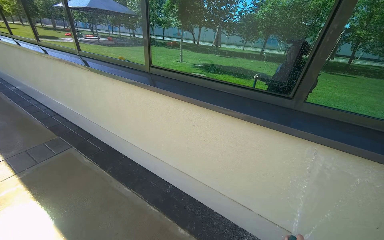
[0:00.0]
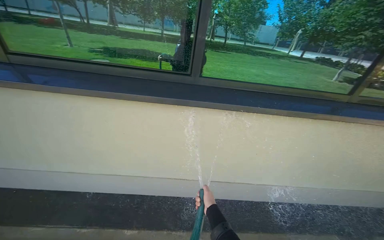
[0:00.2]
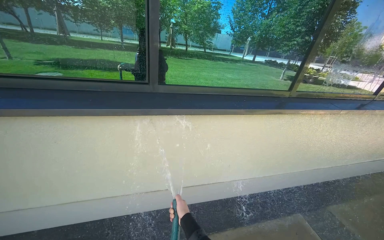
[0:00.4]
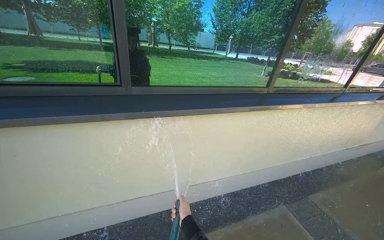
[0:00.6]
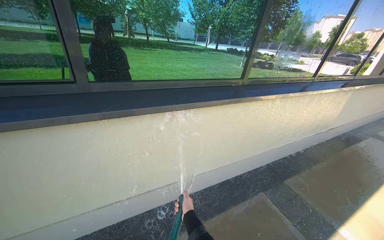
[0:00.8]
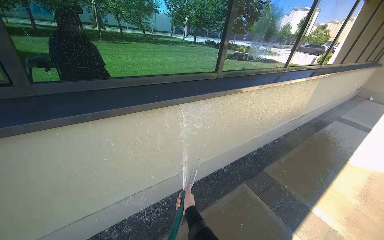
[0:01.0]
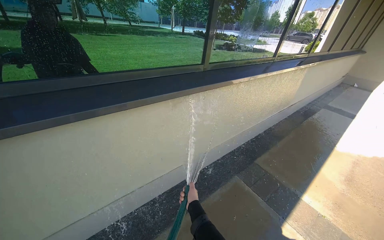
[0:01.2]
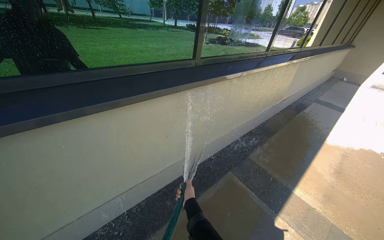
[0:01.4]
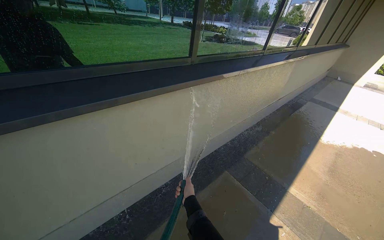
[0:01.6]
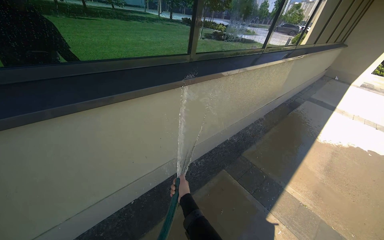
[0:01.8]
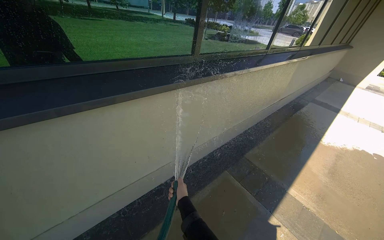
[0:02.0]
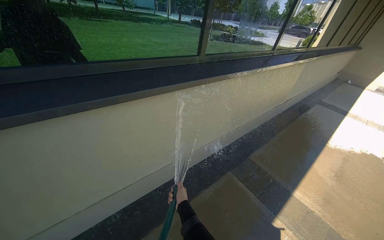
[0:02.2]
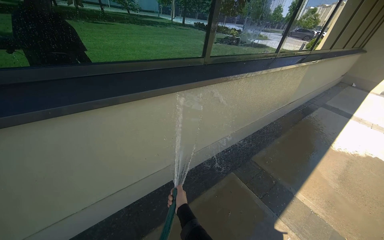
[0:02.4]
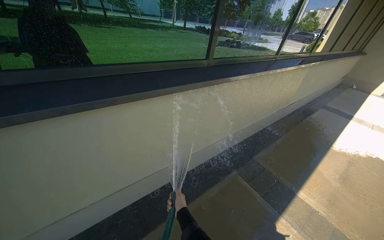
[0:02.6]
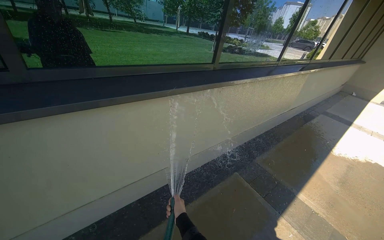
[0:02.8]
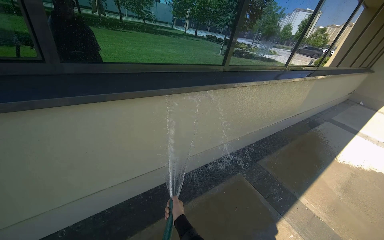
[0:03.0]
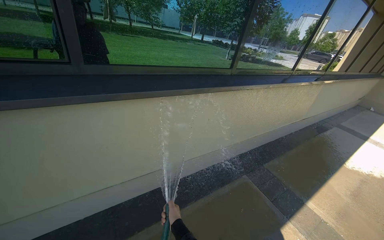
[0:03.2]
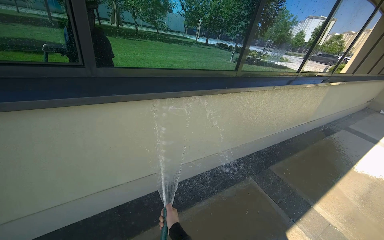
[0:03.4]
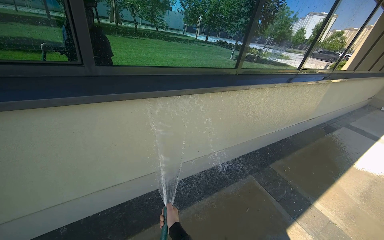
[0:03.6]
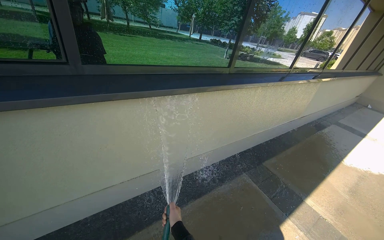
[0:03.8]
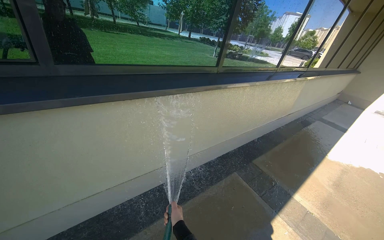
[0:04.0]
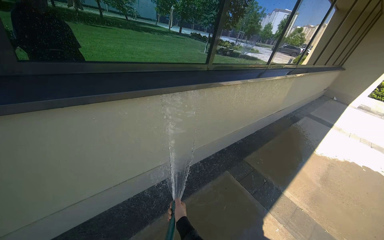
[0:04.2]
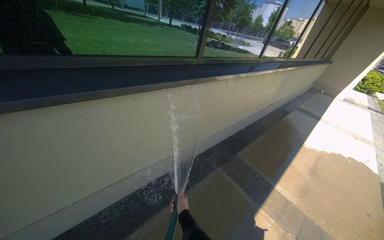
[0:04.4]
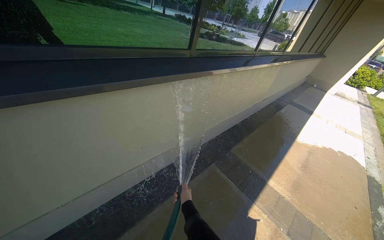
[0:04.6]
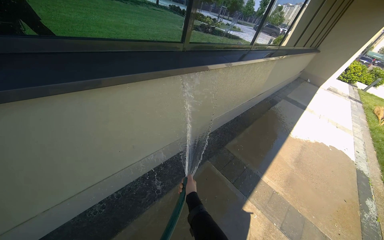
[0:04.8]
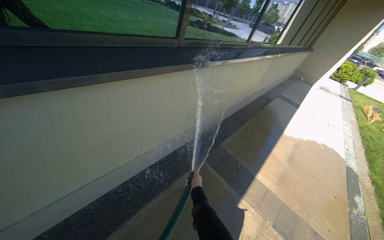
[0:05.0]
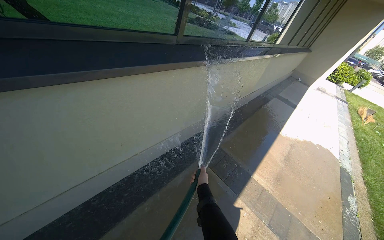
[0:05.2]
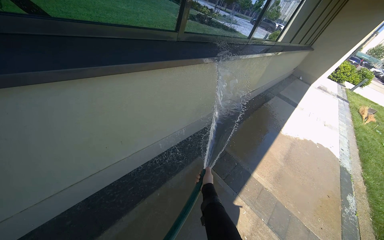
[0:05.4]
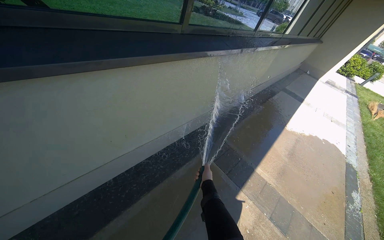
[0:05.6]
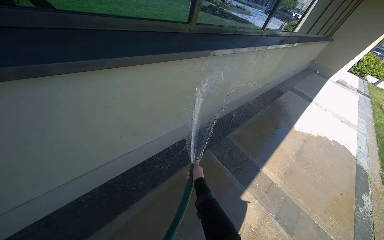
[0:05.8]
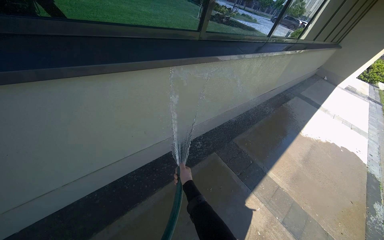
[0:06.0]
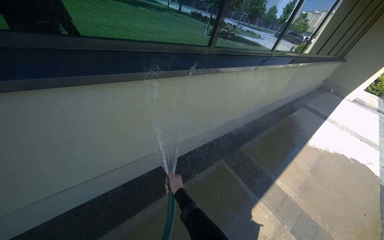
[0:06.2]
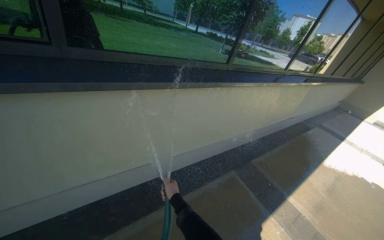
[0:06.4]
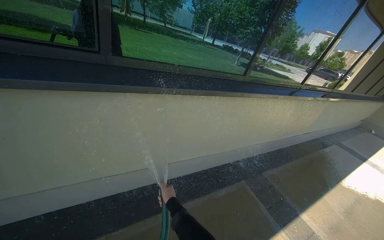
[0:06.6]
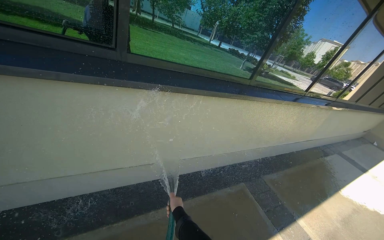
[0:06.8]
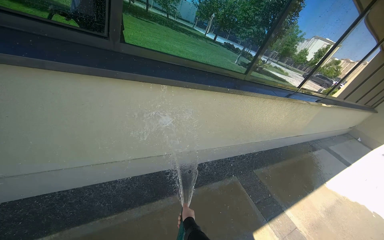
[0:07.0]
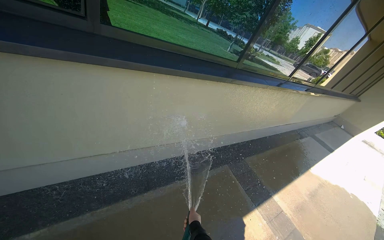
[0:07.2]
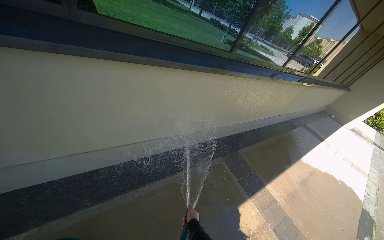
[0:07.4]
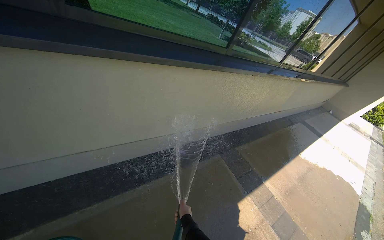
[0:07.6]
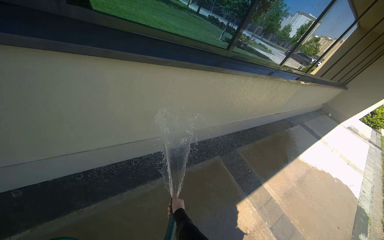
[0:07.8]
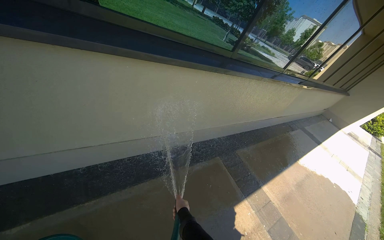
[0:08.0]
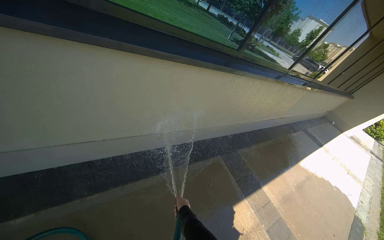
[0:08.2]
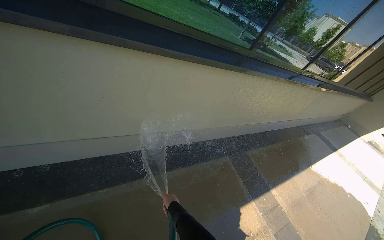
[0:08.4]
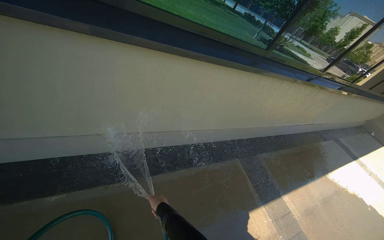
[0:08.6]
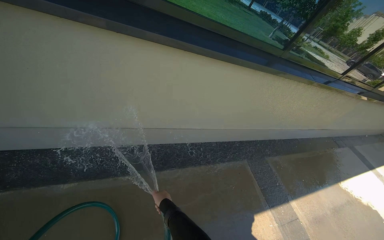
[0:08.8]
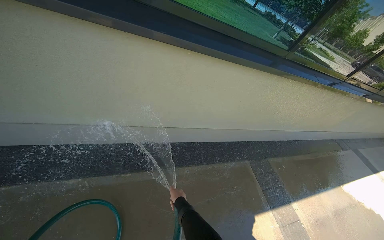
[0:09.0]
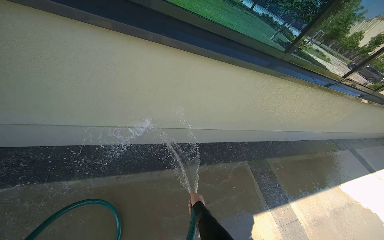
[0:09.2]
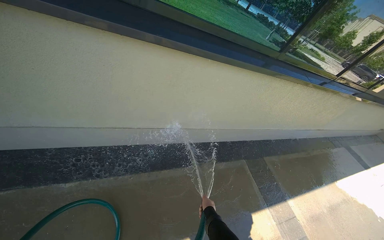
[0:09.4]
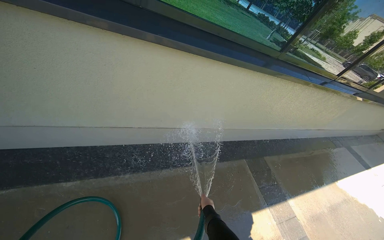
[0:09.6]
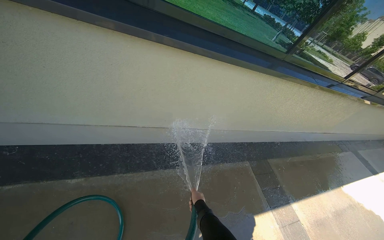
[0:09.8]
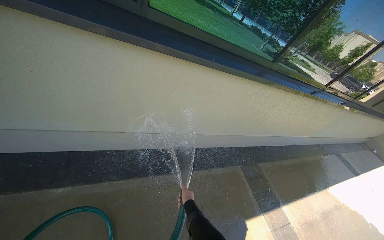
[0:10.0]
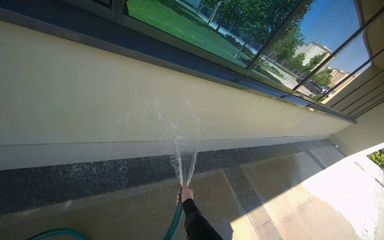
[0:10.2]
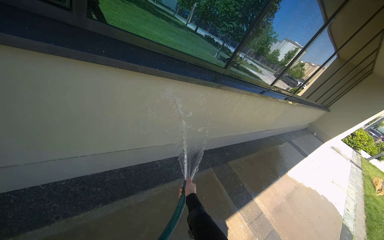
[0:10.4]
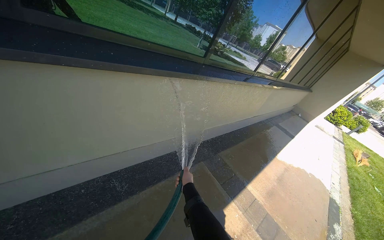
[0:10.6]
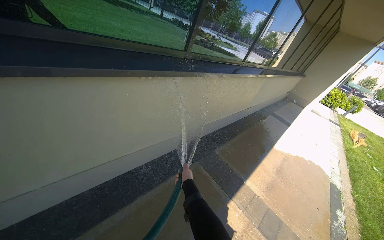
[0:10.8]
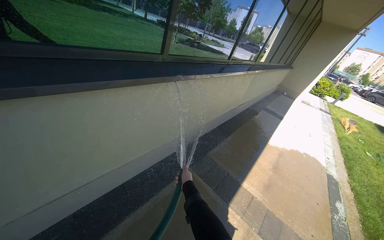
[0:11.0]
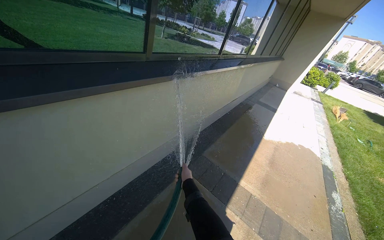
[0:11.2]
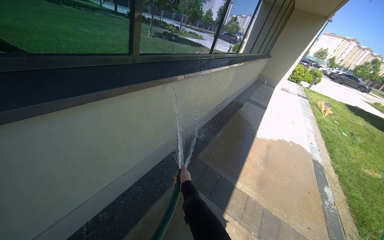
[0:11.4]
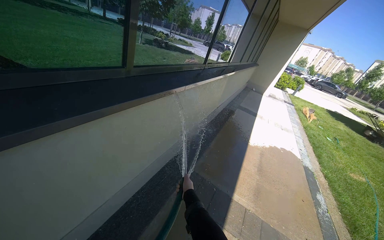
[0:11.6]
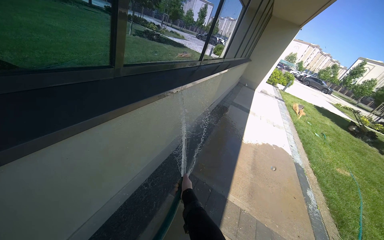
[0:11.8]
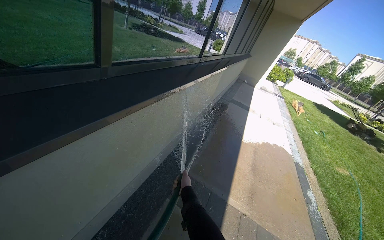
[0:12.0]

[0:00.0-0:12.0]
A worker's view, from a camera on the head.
Job: wiping surfaces.
The whole recording: Spraying water on sidewalk. The worker sprays water onto the sidewalk with a hose.
0:00.0 to 0:01.6: The head travels roughly 60 cm. The head turns to the right by approximately 65 degrees. The view tilts some 10 degrees downward.
0:01.6 to 0:03.0: The right hand shifts roughly 25 cm nearer to the camera.
0:04.4 to 0:06.0: The right hand moves up the picture, roughly 10 cm.
0:06.0 to 0:07.6: The right hand travels down the picture by about 20 cm.
0:07.6 to 0:09.0: The head rotates approximately 15 degrees to the left.
0:09.0 to 0:10.4: The right hand heads to the right, covering approximately 20 cm.
0:10.4 to 0:12.0: The head travels approximately 90 cm. The head rotates some 30 degrees to the right.

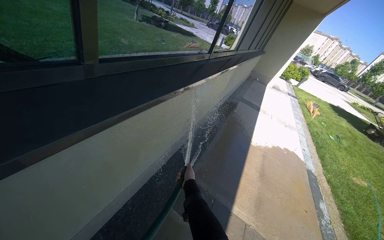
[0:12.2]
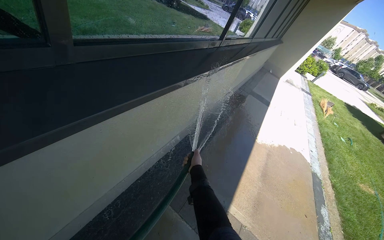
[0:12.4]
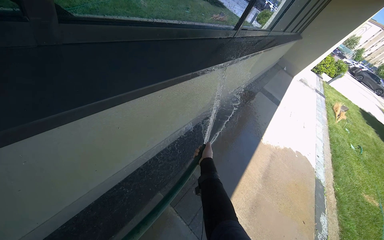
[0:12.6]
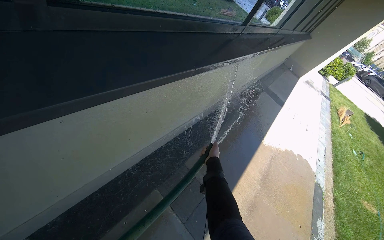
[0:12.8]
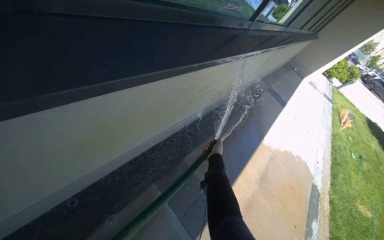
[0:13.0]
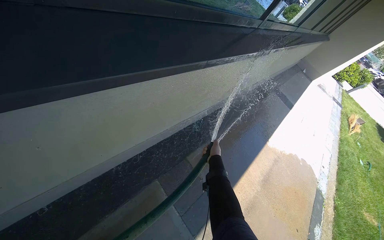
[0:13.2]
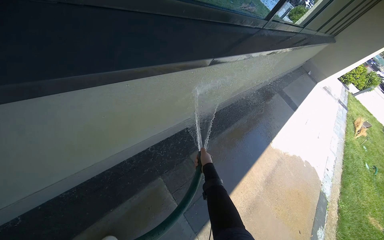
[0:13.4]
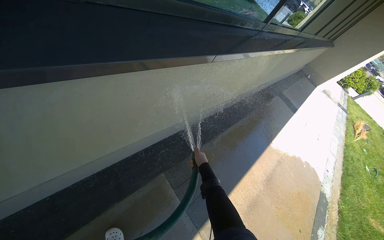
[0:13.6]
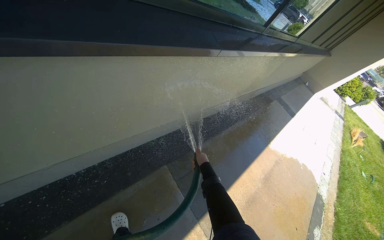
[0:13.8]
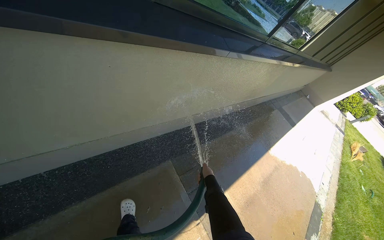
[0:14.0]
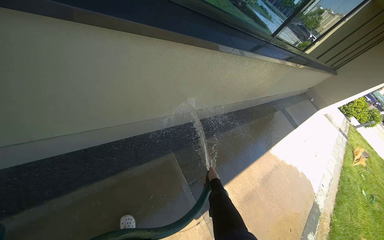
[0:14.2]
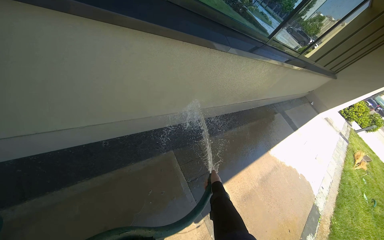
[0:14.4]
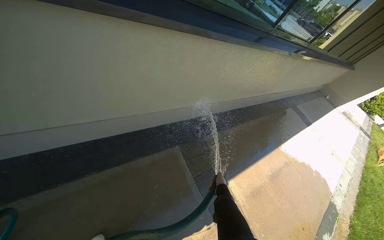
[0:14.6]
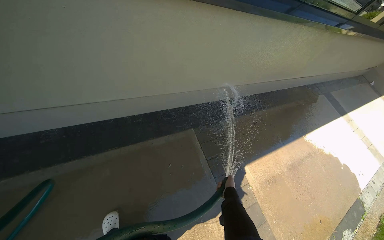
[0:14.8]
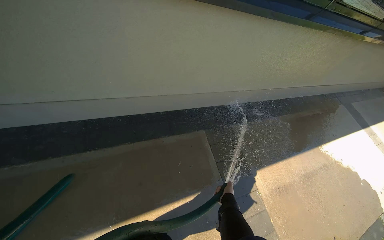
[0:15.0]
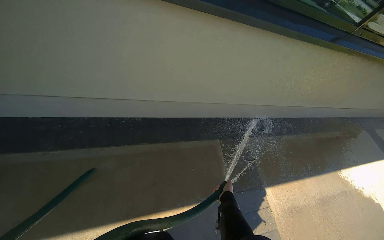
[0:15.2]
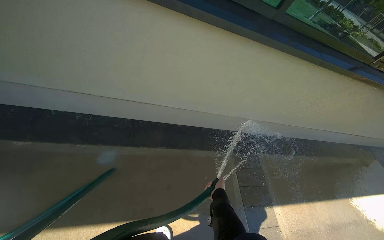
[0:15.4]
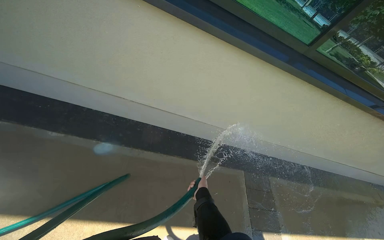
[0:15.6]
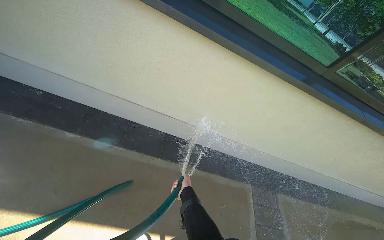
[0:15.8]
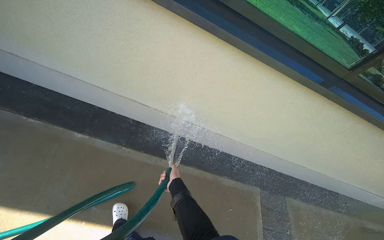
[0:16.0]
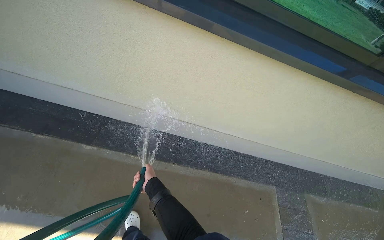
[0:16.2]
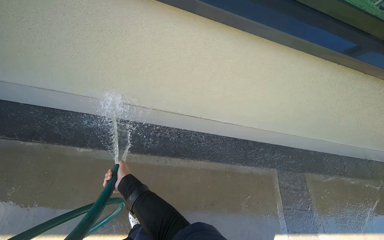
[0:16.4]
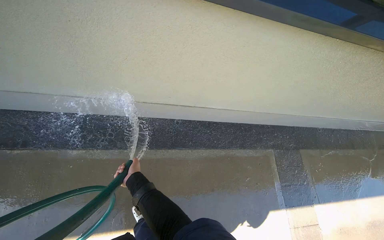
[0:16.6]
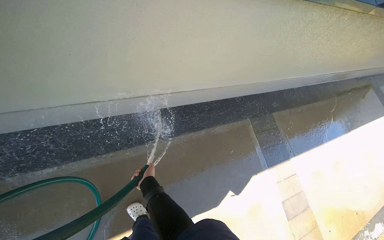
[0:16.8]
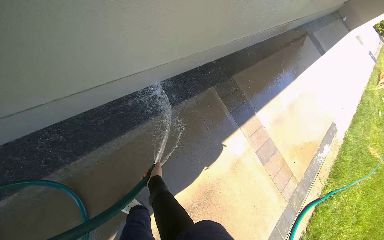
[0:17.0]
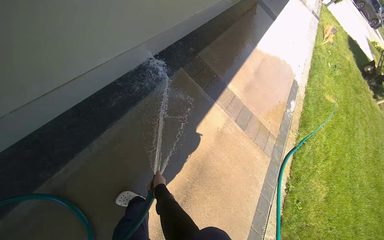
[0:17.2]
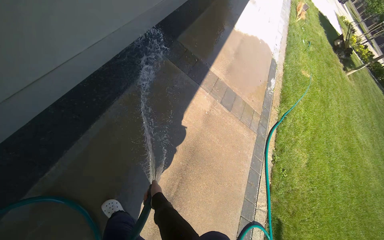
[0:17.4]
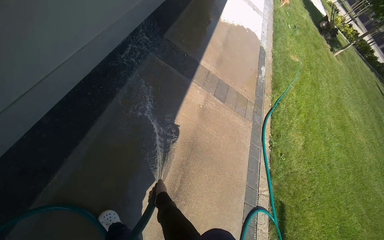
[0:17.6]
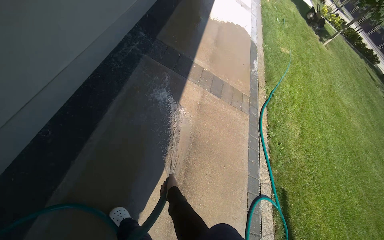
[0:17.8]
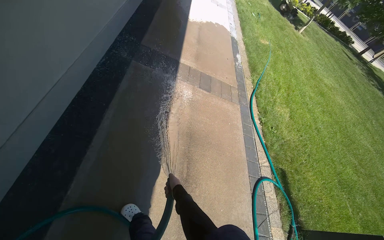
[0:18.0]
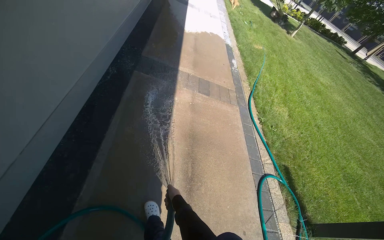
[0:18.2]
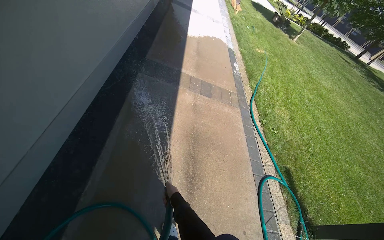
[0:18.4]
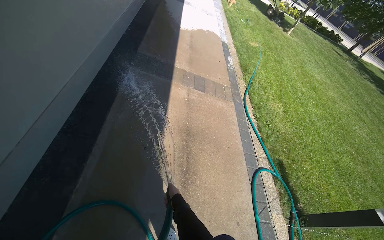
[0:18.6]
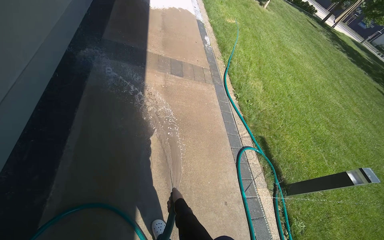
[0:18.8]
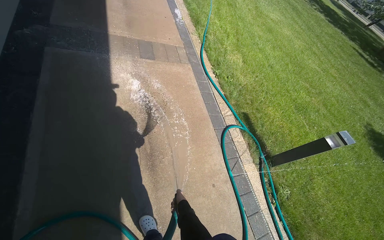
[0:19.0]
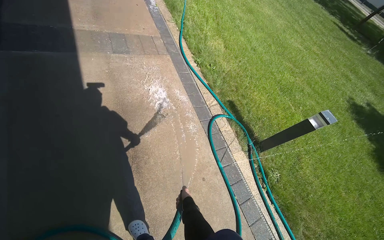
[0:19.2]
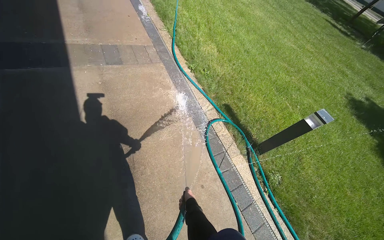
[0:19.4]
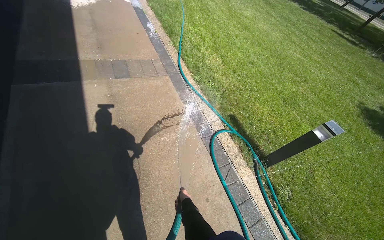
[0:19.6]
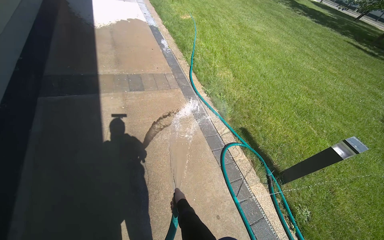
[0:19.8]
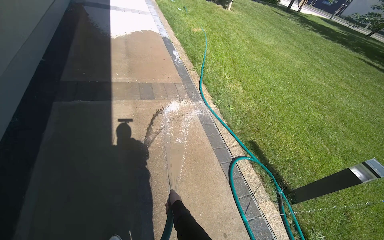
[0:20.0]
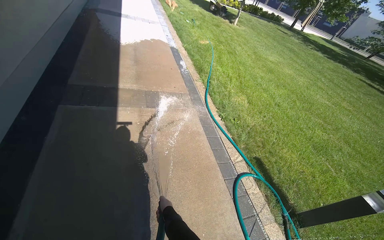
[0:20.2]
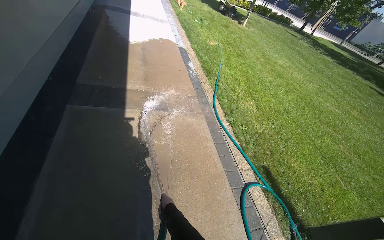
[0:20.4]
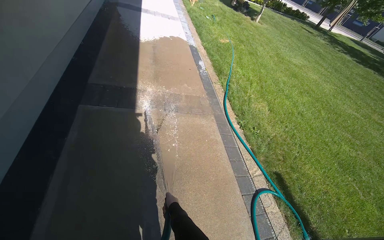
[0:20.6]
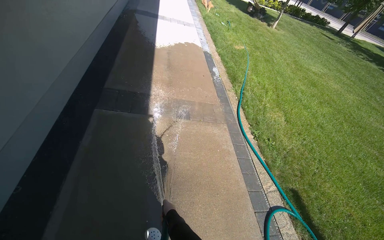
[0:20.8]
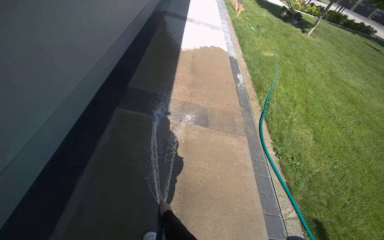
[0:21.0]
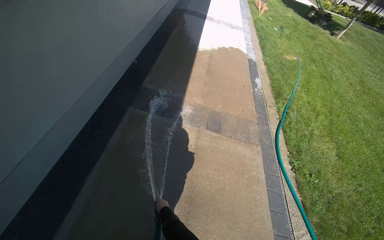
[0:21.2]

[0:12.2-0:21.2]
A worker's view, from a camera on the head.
Job: wiping surfaces.
The whole recording: Spraying water on sidewalk. The worker sprays water onto the sidewalk with a hose.
0:13.8 to 0:15.2: The head travels about 50 cm. The head rotates roughly 25 degrees to the left.
0:15.2 to 0:16.6: The wearer moves roughly 60 cm.
0:16.6 to 0:18.2: The head rotates approximately 80 degrees to the right. The view tips downward by about 20 degrees.
0:18.2 to 0:19.8: The camera is carried roughly 50 cm.
0:19.8 to 0:21.2: The wearer moves approximately 60 cm. The wearer looks approximately 30 degrees further to the left.
